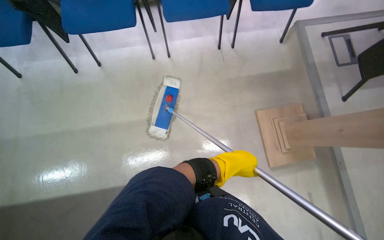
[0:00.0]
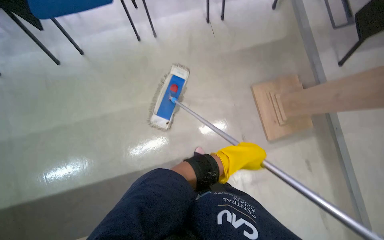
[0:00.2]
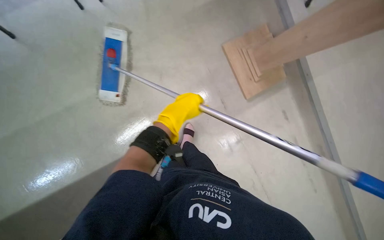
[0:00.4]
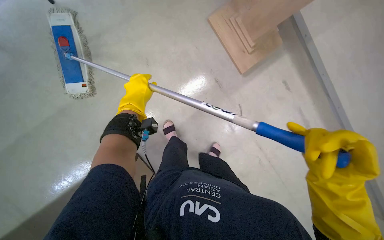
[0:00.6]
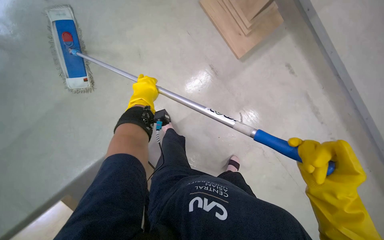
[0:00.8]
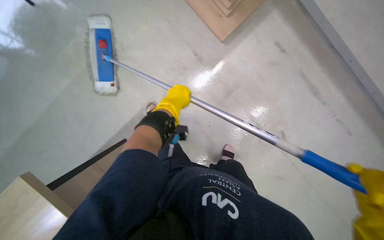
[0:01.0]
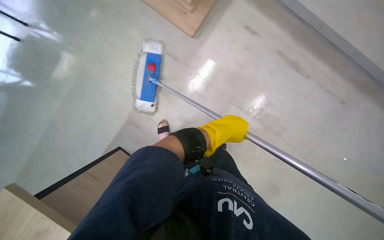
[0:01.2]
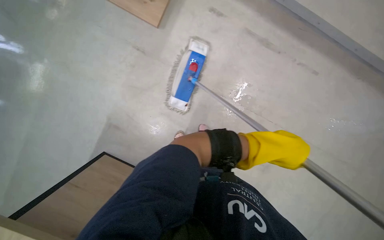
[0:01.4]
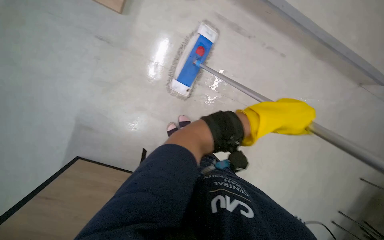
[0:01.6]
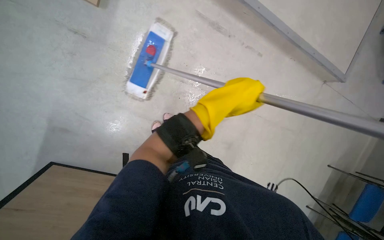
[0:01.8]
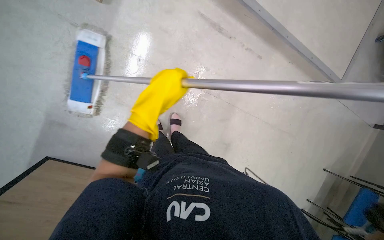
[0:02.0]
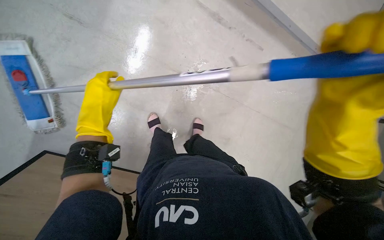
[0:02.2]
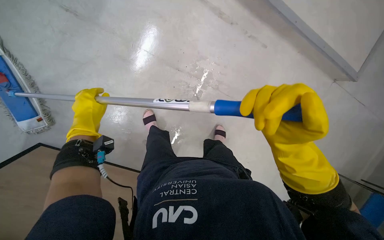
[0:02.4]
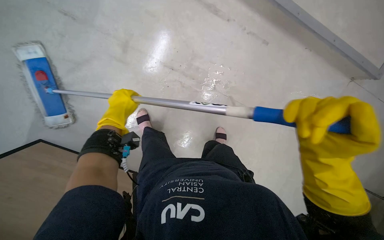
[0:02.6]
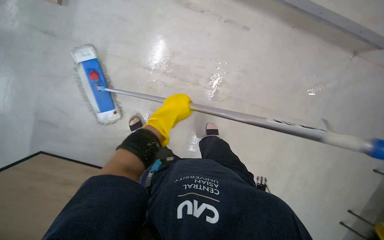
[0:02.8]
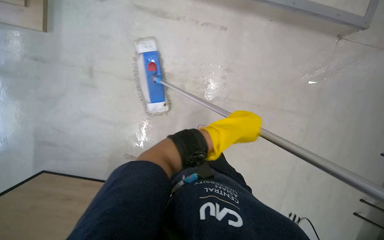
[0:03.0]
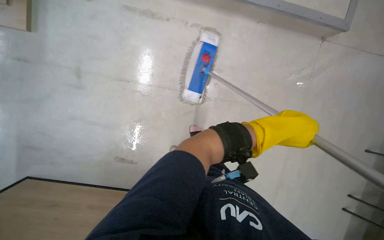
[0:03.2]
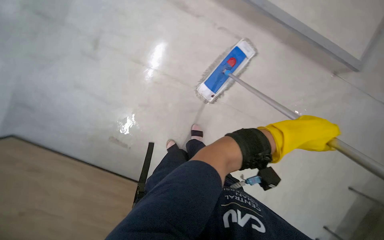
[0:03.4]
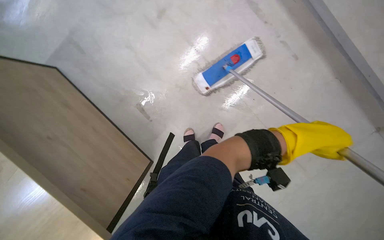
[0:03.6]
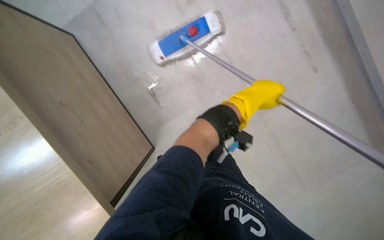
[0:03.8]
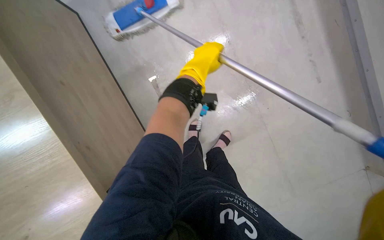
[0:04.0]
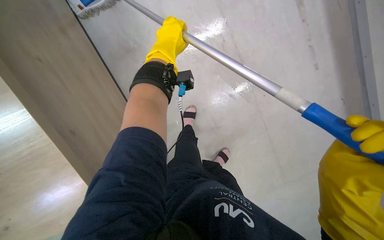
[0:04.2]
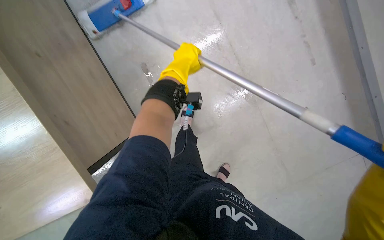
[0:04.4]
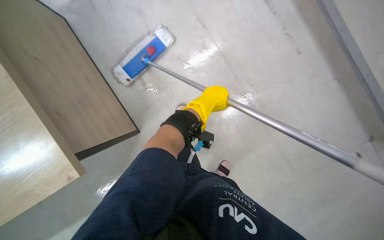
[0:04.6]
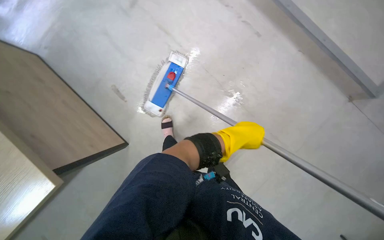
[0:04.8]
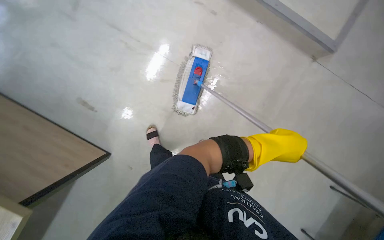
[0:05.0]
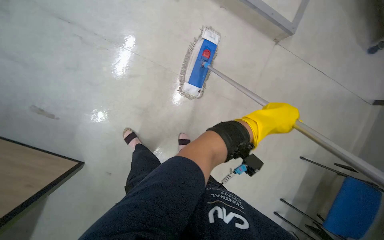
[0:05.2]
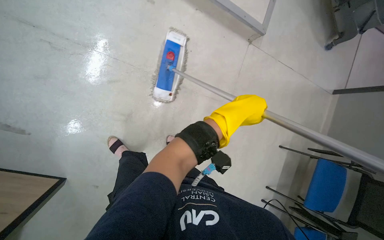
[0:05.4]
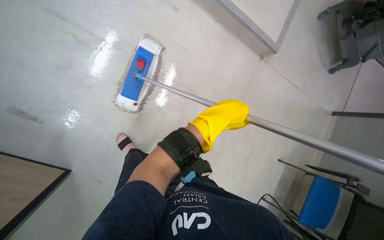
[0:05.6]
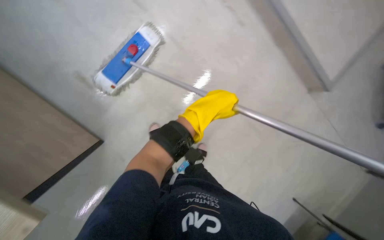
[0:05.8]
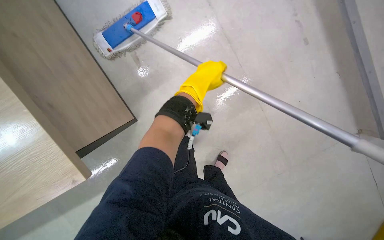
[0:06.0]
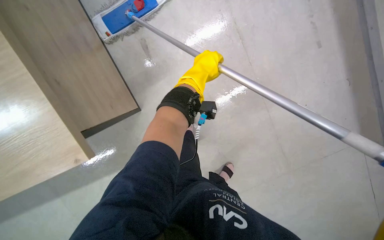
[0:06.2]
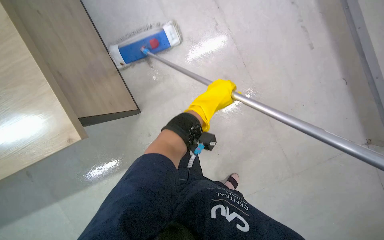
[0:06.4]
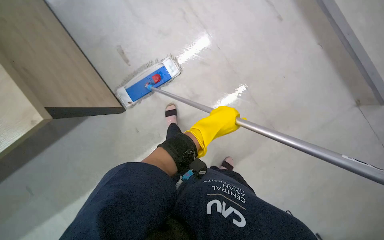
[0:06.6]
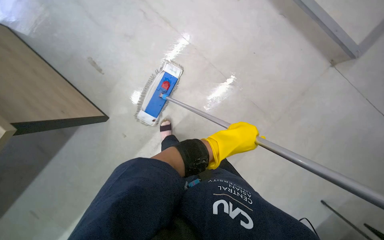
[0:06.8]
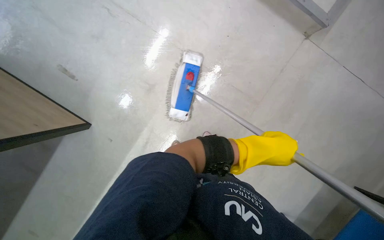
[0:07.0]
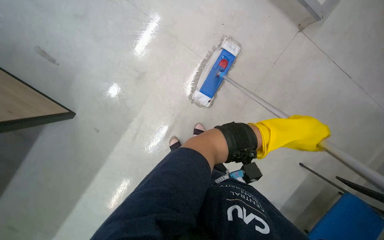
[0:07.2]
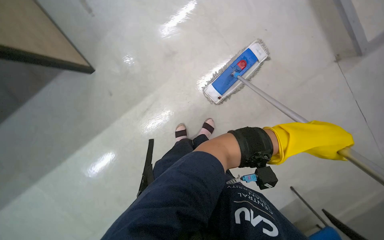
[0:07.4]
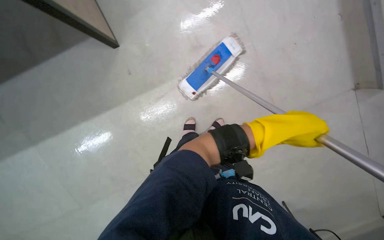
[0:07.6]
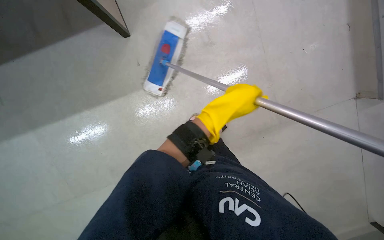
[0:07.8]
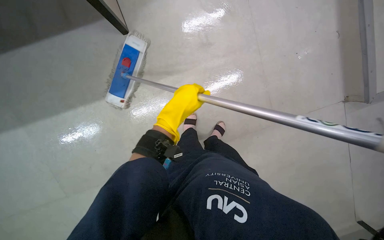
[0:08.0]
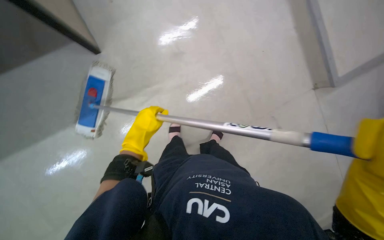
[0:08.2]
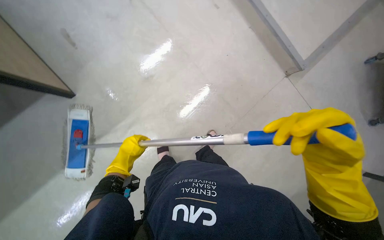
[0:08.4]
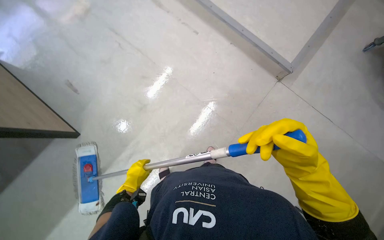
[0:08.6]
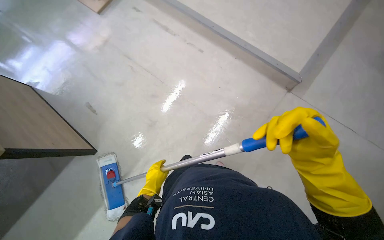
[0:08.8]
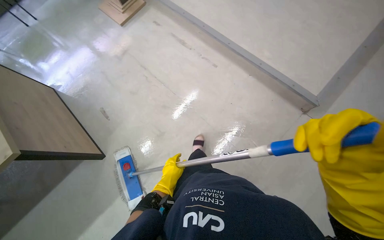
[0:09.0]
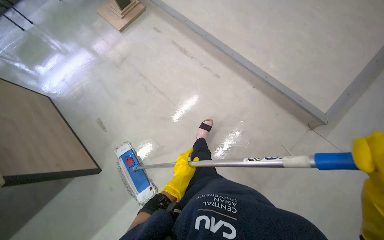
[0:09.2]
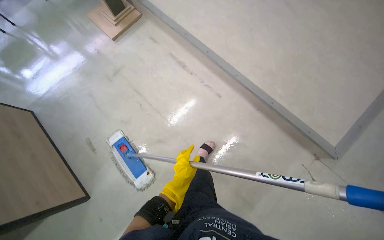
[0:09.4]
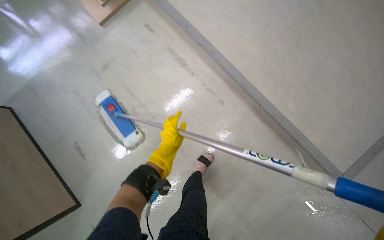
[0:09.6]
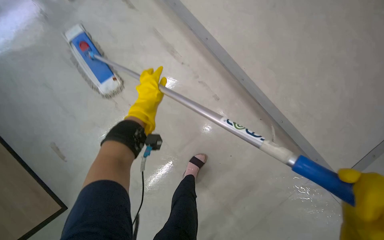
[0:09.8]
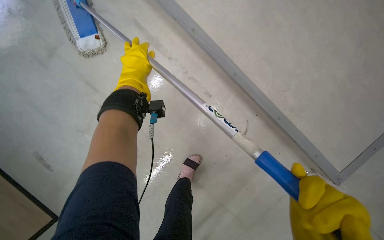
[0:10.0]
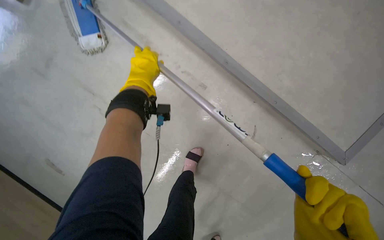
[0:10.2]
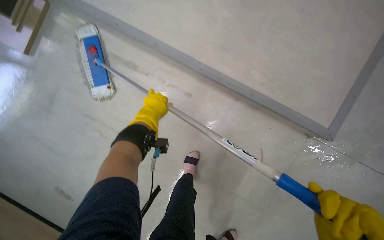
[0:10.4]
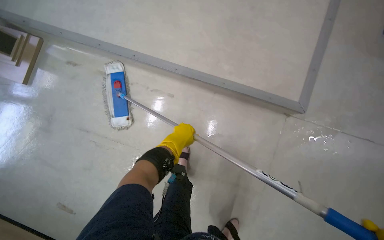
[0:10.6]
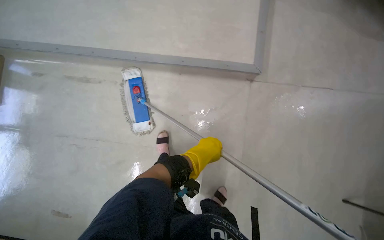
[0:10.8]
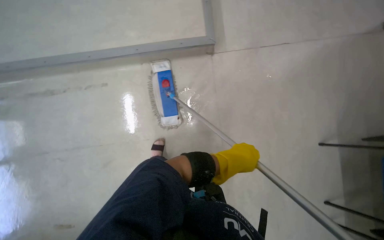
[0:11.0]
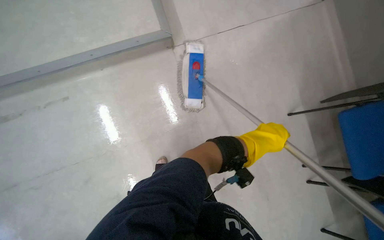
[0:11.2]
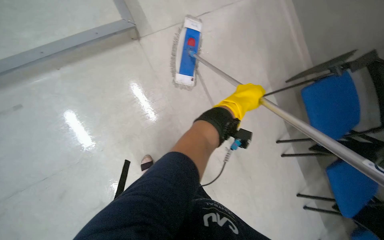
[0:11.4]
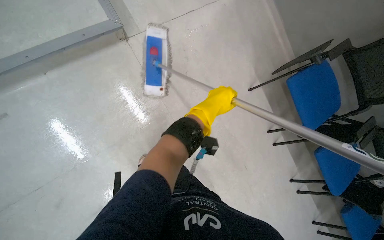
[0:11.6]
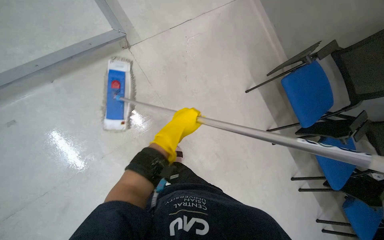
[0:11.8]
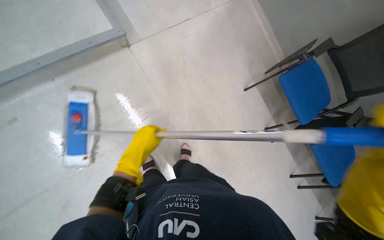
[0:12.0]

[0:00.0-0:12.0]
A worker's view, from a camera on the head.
Job: mopping floor.
The whole recording: Mopping the meeting room floor. The worker mops the floor of the meeting room with a flat mop.
0:00.0 to 0:01.6: The view tips downward by approximately 15 degrees.
0:01.6 to 0:03.0: The view swings about 20 degrees to the left. The left hand reaches approximately 50 cm to the left, then returns.
0:03.0 to 0:04.4: The left hand shifts roughly 20 cm to the left and up the picture.
0:04.4 to 0:06.0: The camera travels roughly 40 cm.
0:10.4 to 0:12.0: The camera travels roughly 70 cm. The head turns to the right by some 65 degrees.

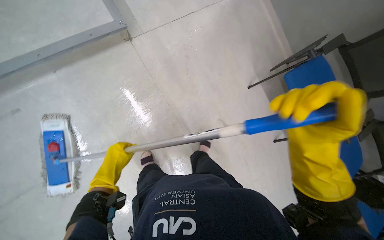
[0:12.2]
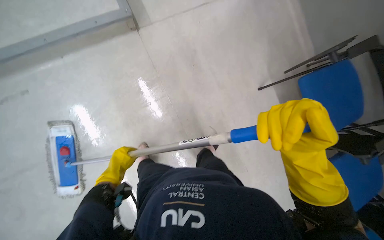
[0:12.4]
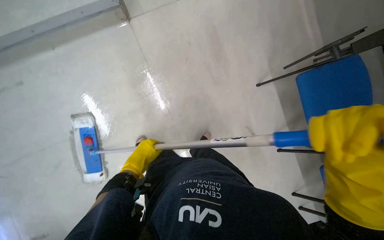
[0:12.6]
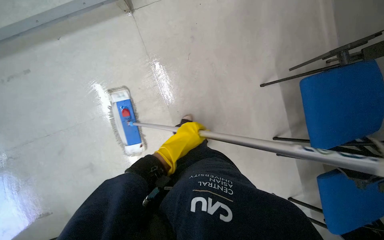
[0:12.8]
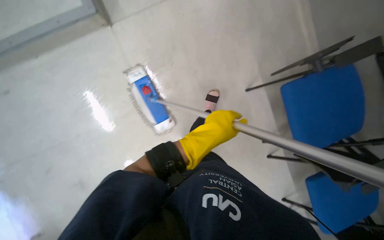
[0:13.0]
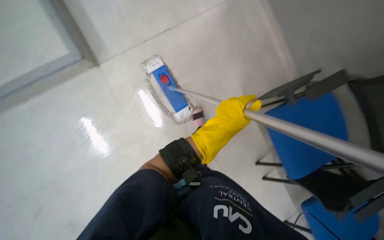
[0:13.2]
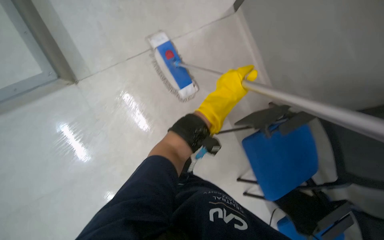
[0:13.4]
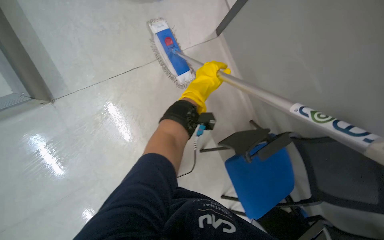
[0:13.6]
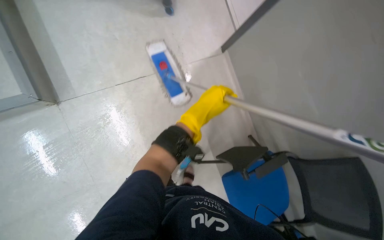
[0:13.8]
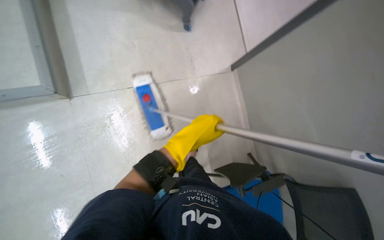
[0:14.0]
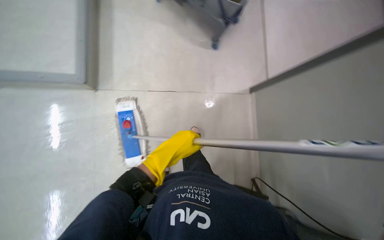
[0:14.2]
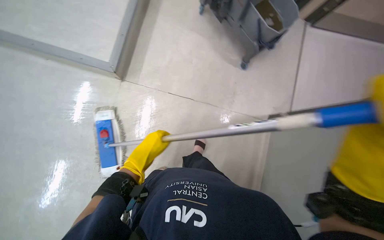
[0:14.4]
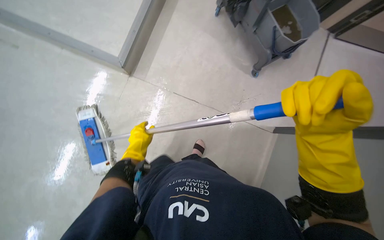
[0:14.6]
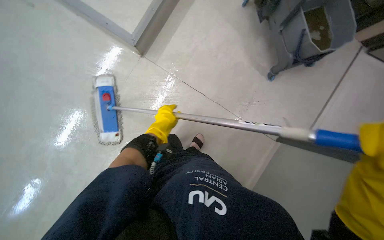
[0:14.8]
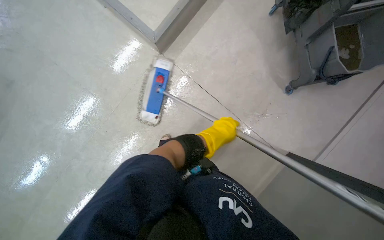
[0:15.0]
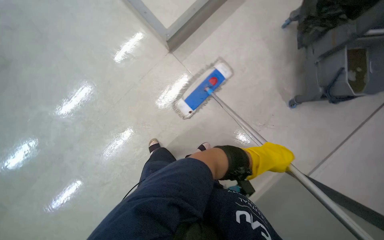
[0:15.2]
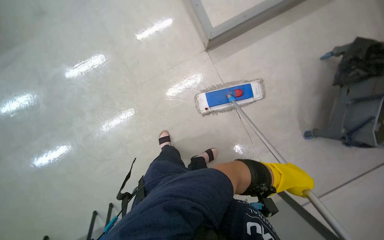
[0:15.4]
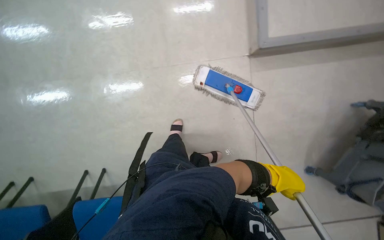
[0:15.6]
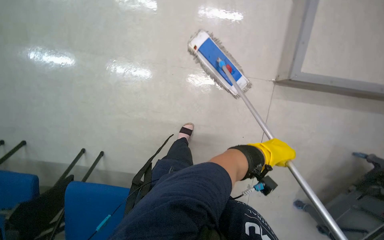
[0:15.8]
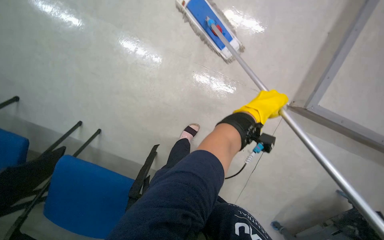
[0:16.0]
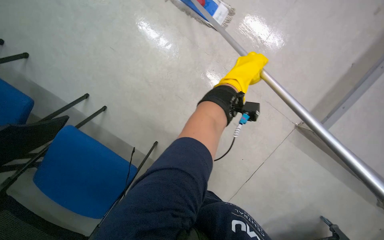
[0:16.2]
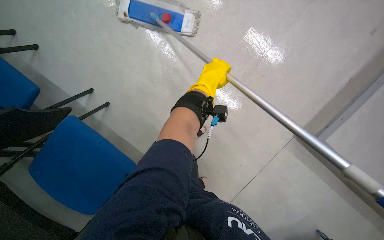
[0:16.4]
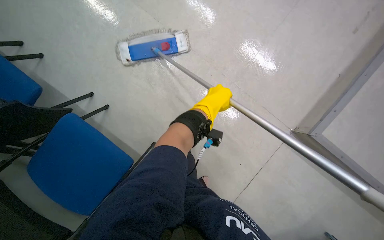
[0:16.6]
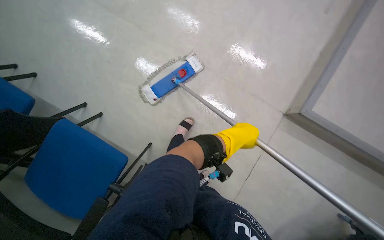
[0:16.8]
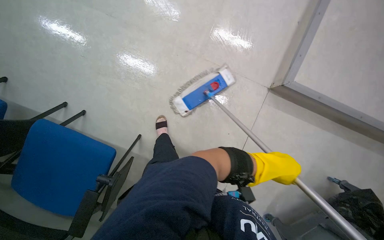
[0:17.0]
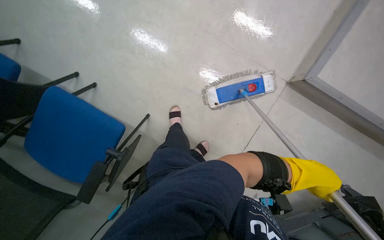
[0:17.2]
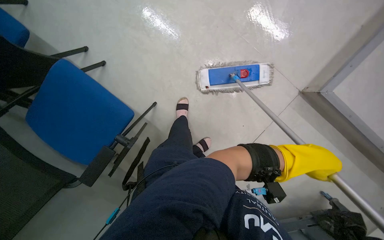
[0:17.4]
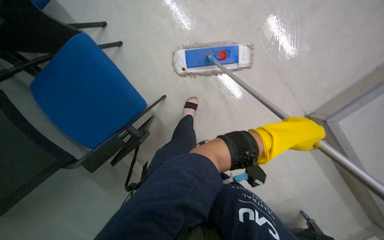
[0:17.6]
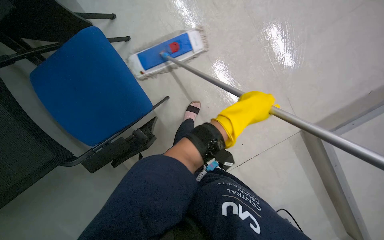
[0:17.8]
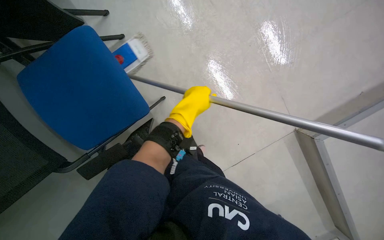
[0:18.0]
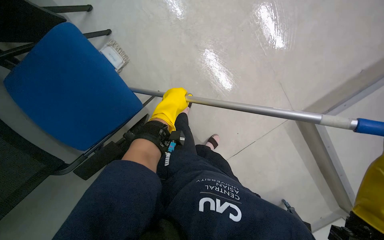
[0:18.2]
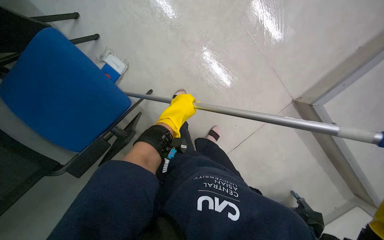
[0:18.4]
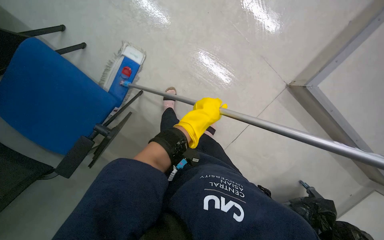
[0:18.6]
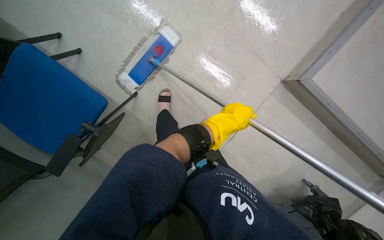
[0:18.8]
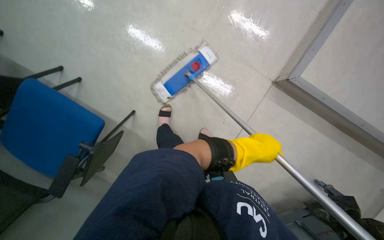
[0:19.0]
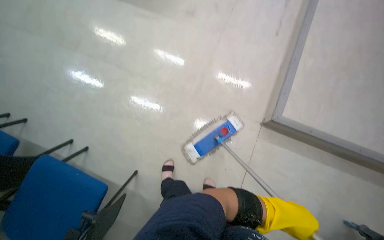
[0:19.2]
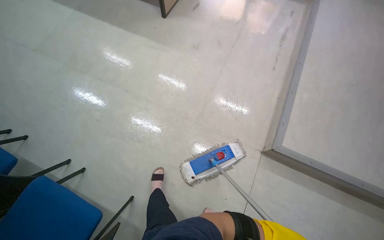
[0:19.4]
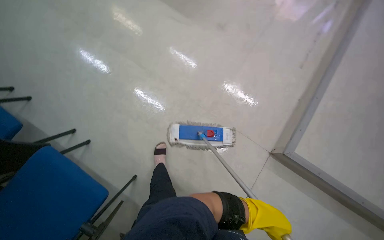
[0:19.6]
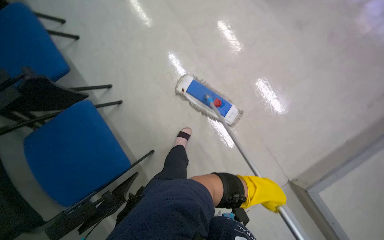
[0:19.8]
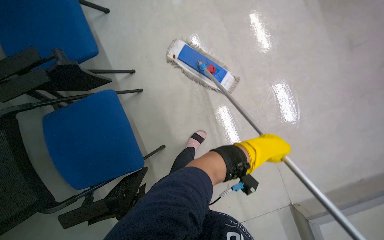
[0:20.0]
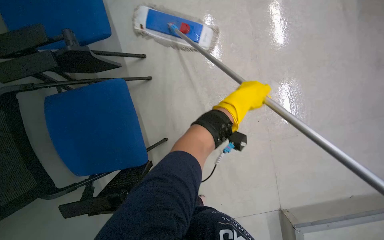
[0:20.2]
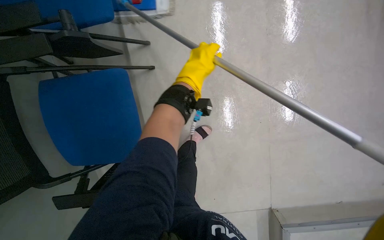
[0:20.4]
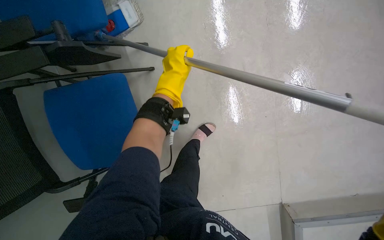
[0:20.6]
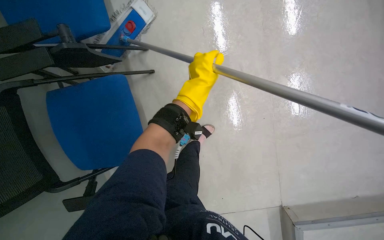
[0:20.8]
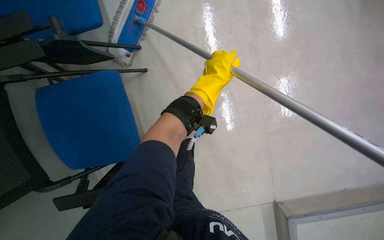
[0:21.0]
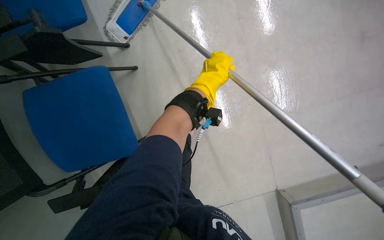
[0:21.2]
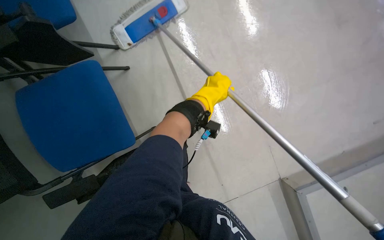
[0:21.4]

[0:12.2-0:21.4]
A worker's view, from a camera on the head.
Job: mopping floor.
The whole recording: Mopping the meeting room floor. The worker mops the floor of the meeting room with a flat mop.
0:12.2 to 0:13.8: The view tilts approximately 15 degrees downward. The left hand shifts some 35 cm up the picture and to the right.
0:13.8 to 0:15.2: The wearer looks about 55 degrees further to the left.
0:15.2 to 0:16.8: The scene rotates clockwise by approximately 50 degrees.
0:16.8 to 0:18.4: The view tips downward by about 20 degrees.
